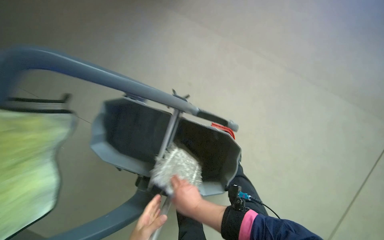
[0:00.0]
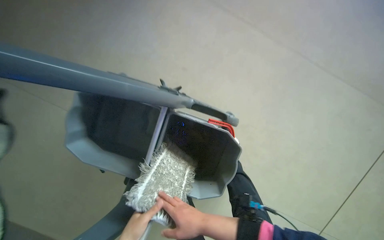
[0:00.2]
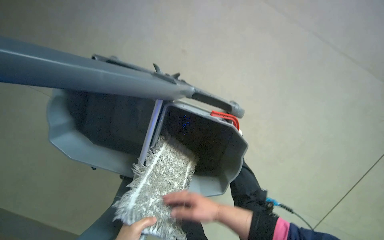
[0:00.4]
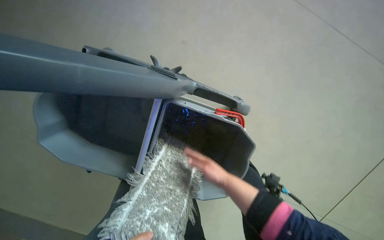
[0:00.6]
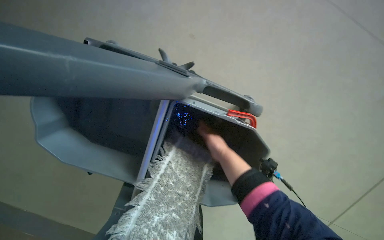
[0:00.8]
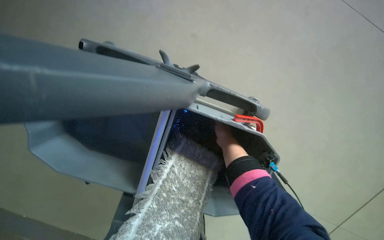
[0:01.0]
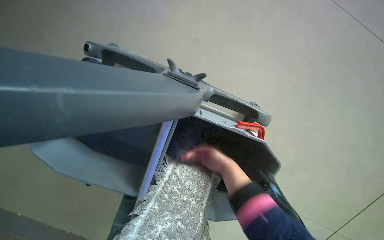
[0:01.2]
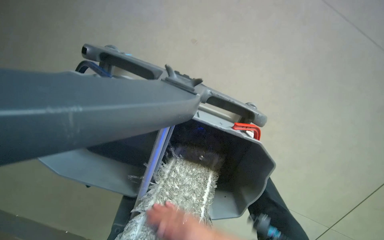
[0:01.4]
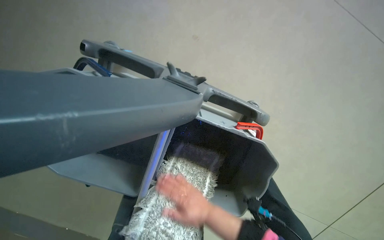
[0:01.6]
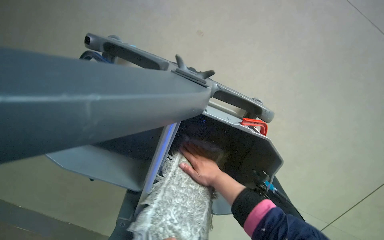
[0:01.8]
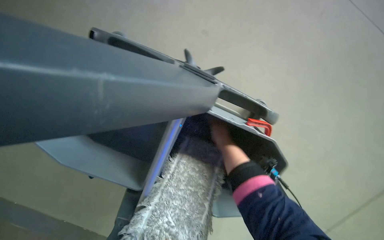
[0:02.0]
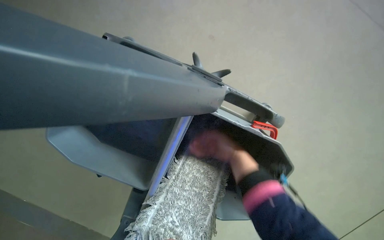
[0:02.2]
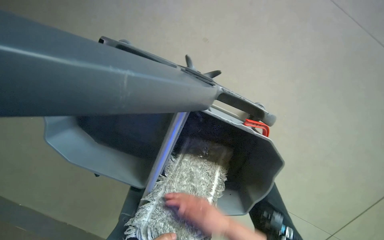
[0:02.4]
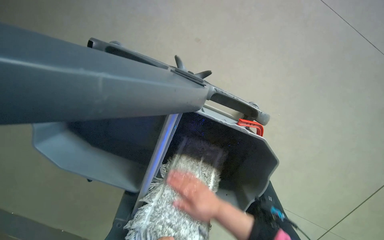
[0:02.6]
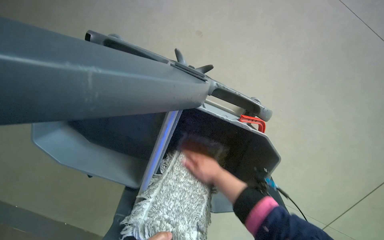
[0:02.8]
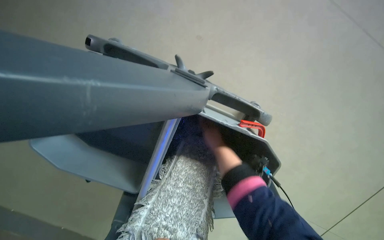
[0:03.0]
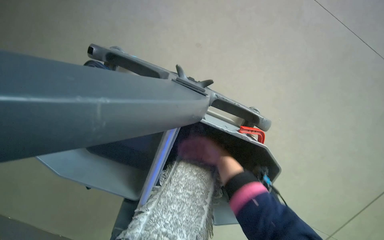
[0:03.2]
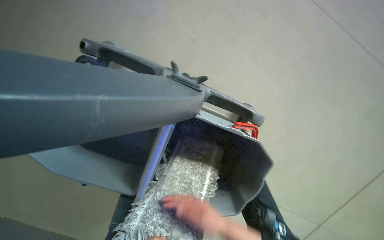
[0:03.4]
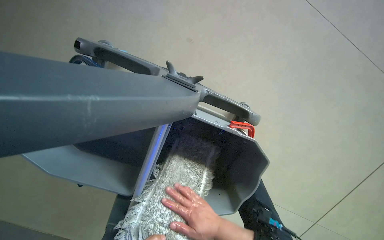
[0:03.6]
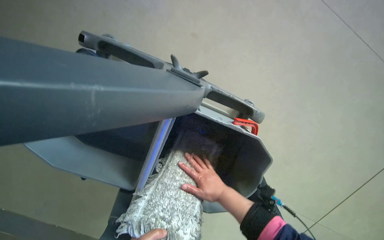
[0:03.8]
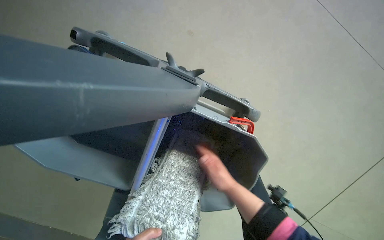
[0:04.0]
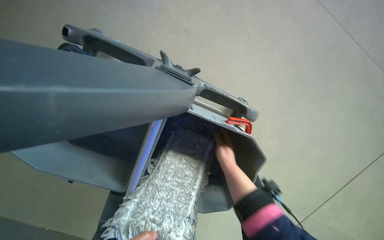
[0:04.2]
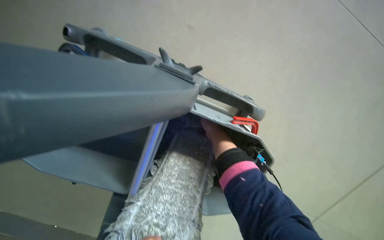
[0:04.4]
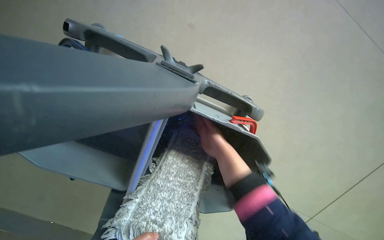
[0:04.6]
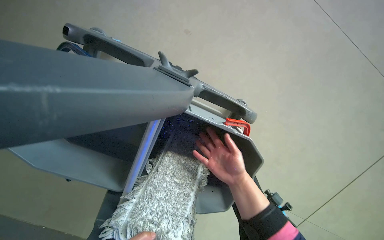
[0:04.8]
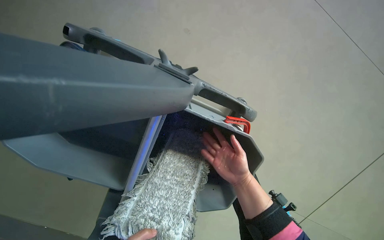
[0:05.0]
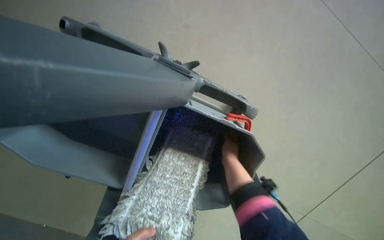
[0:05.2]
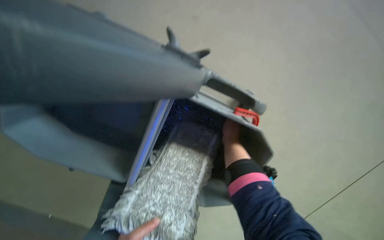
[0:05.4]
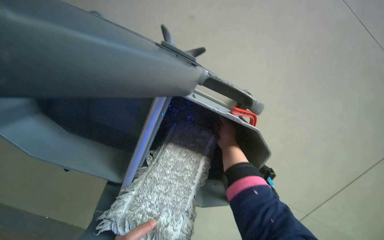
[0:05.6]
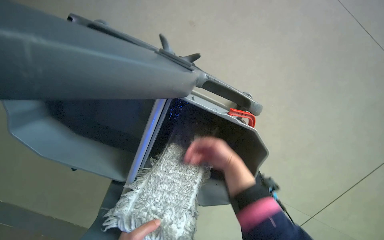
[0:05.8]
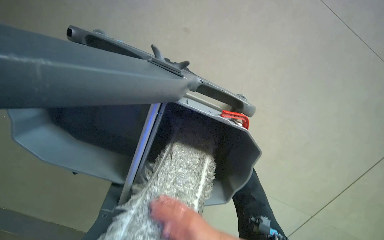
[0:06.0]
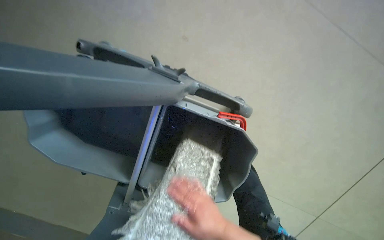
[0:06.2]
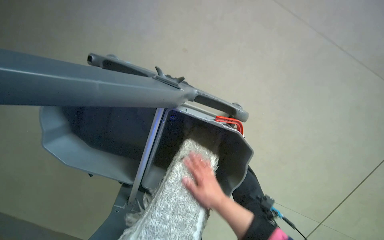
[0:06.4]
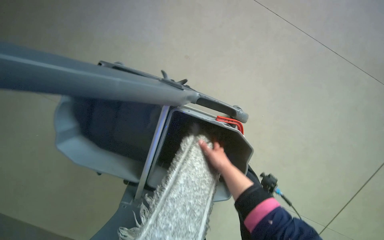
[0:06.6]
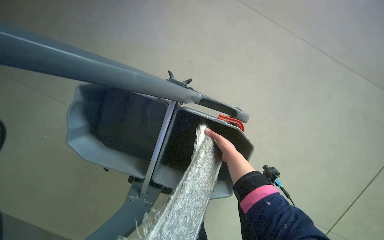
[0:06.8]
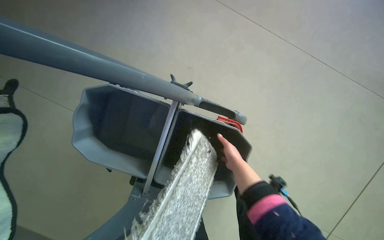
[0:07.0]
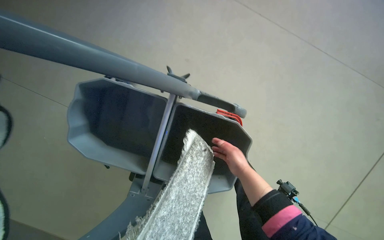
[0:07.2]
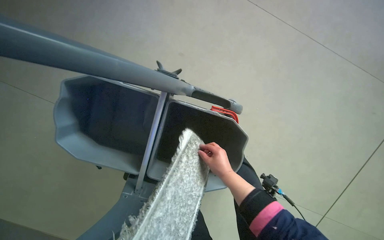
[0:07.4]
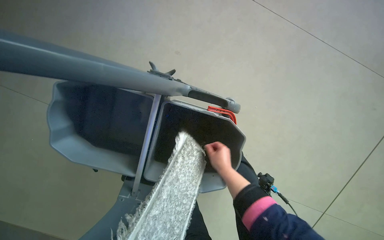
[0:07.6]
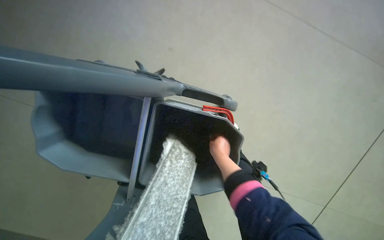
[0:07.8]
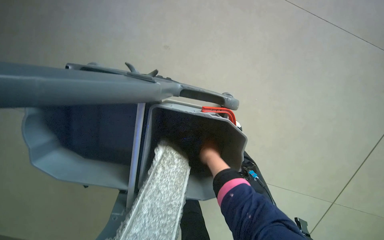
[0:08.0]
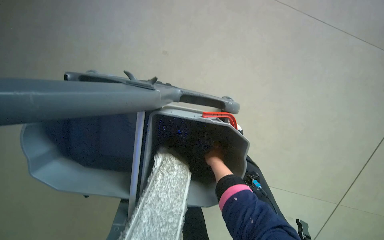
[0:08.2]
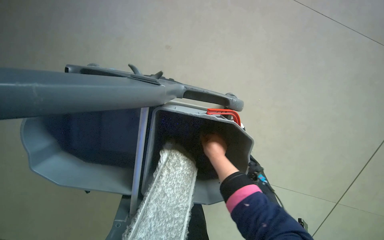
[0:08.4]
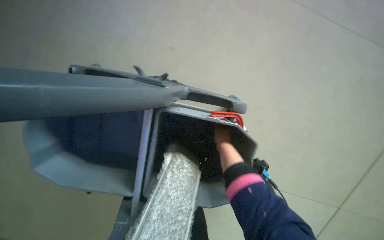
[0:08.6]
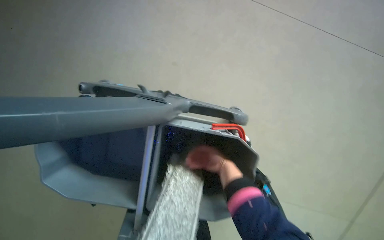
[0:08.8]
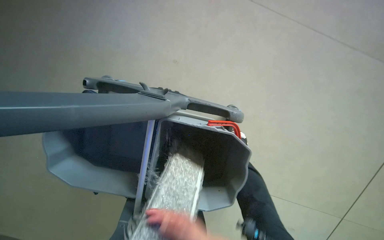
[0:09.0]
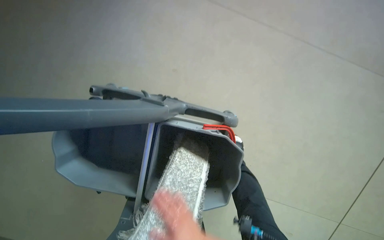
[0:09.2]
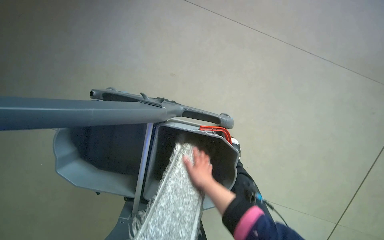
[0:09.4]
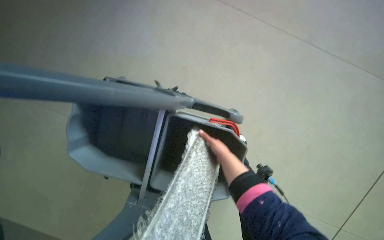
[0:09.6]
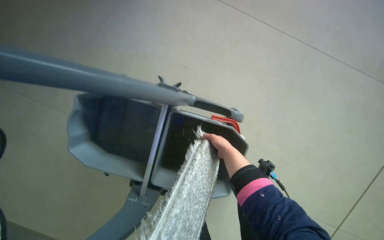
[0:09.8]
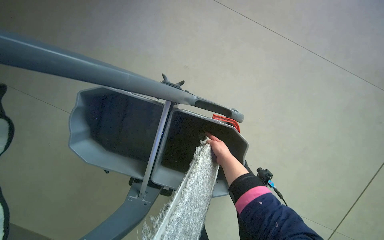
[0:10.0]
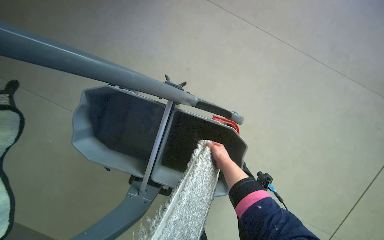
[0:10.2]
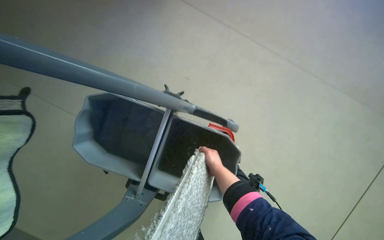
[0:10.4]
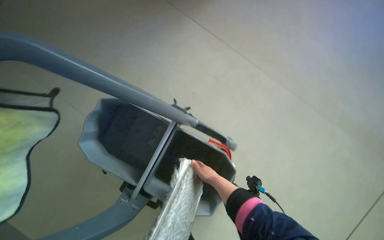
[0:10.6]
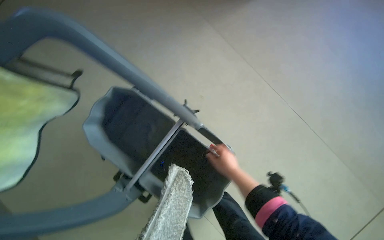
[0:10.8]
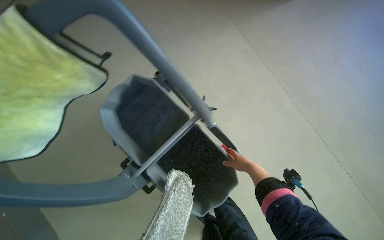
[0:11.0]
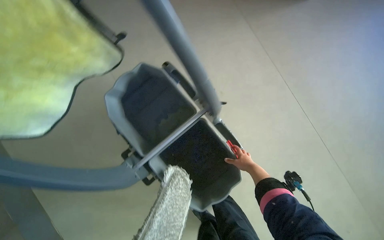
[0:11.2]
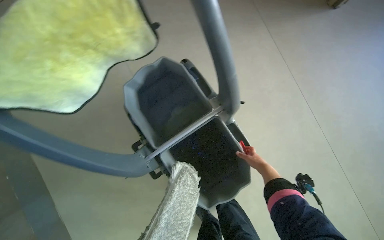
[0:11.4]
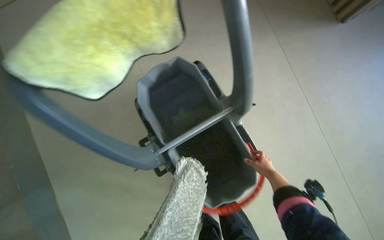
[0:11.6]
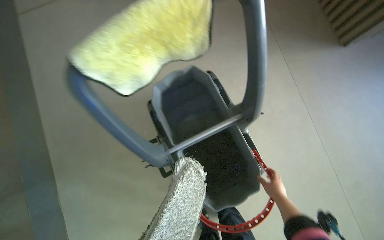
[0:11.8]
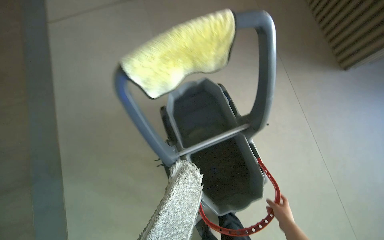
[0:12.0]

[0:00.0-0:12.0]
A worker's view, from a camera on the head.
Job: mopping floor.
The whole recording: Mopping common area floor. The worker mops the floor in the common area, moving around tables and chairs.
0:00.0 to 0:01.6: The view tips downward by roughly 20 degrees. The right hand travels up the picture and back again, some 25 cm each way.
0:01.6 to 0:03.0: The right hand swings nearer and farther, roughly 20 cm each way, with 2 reversals.
0:03.0 to 0:04.4: The right hand goes down the picture and returns, approximately 25 cm each way.
0:04.4 to 0:06.0: The right hand swings up and down the picture, some 20 cm each way, with 2 reversals.
0:07.6 to 0:09.0: The right hand goes some 15 cm nearer to the camera and down the picture.
0:09.0 to 0:10.4: The right hand shifts approximately 20 cm up the picture and farther from the camera.
0:10.4 to 0:12.0: The wearer looks approximately 15 degrees further upward. The scene rotates clockwise by approximately 50 degrees.

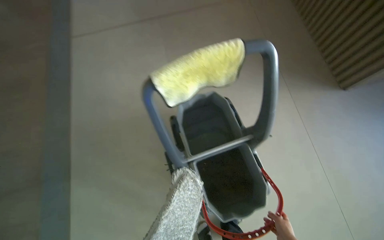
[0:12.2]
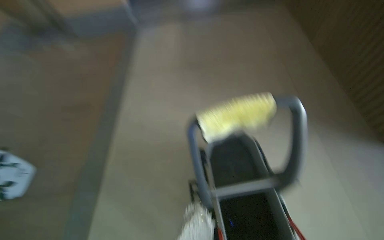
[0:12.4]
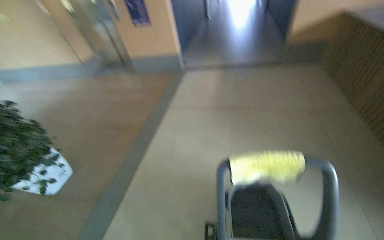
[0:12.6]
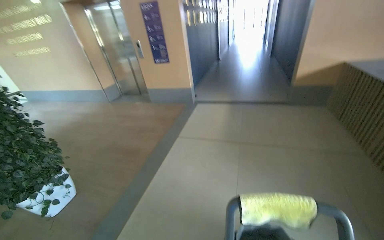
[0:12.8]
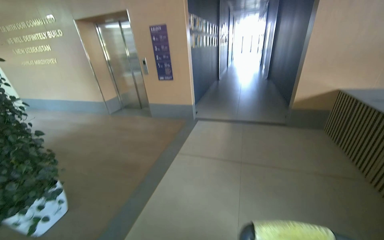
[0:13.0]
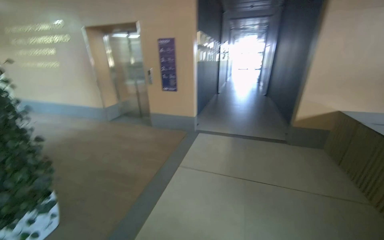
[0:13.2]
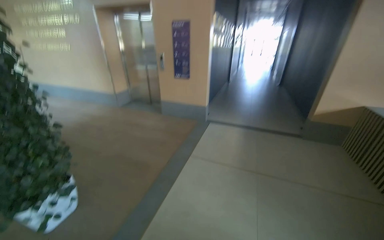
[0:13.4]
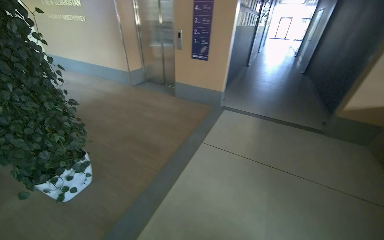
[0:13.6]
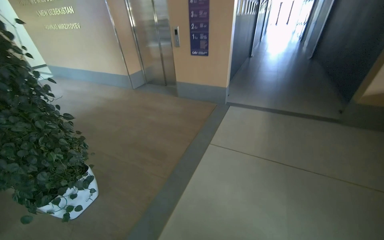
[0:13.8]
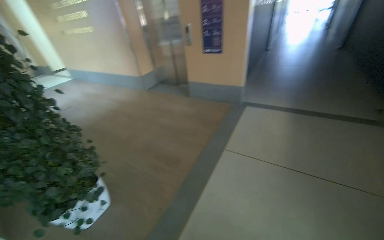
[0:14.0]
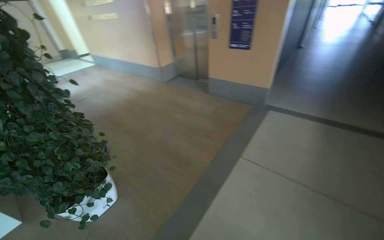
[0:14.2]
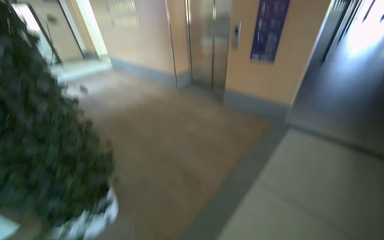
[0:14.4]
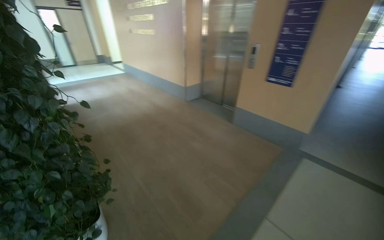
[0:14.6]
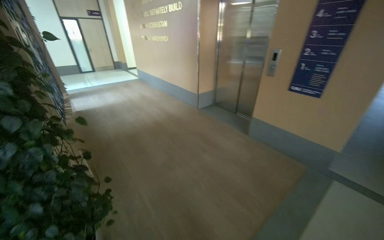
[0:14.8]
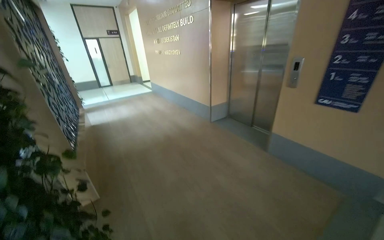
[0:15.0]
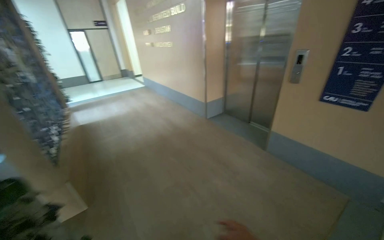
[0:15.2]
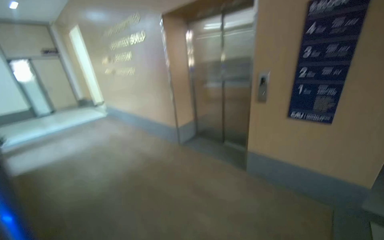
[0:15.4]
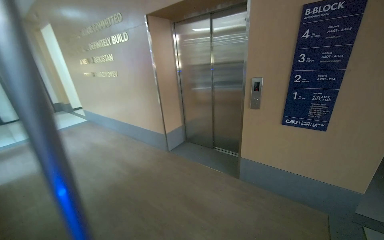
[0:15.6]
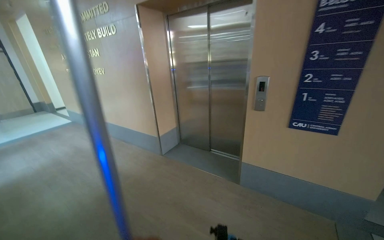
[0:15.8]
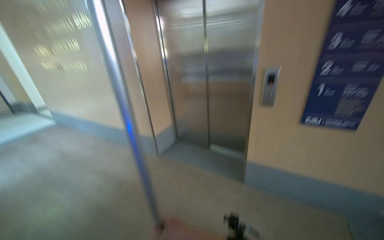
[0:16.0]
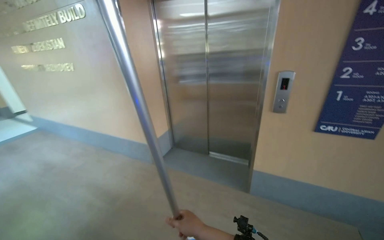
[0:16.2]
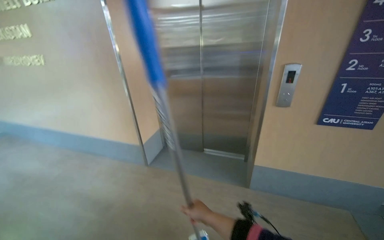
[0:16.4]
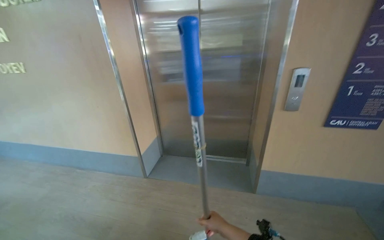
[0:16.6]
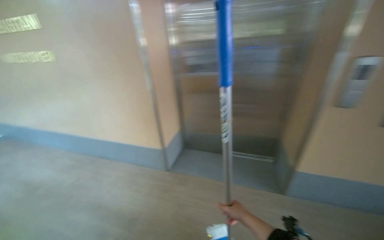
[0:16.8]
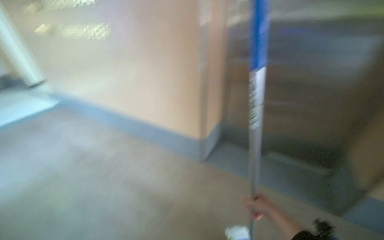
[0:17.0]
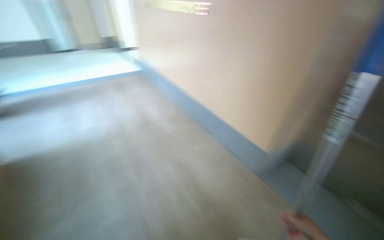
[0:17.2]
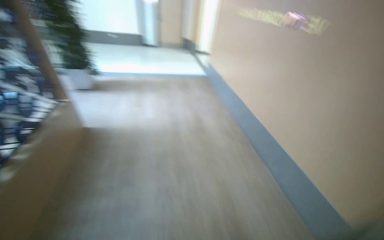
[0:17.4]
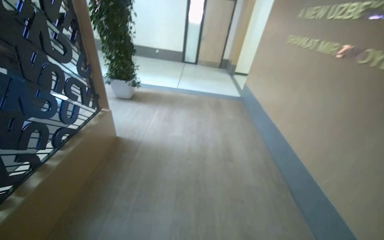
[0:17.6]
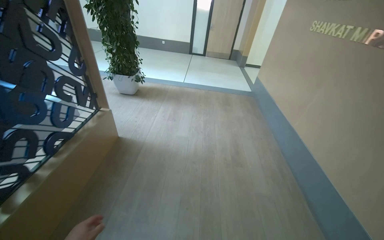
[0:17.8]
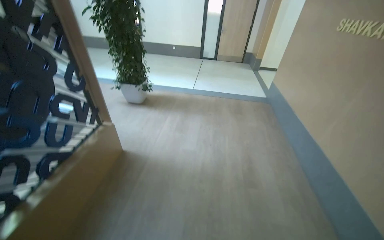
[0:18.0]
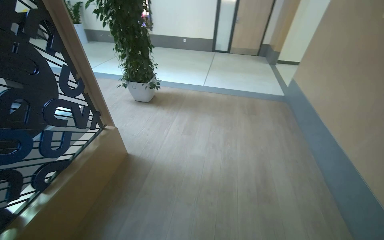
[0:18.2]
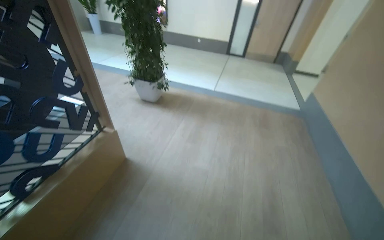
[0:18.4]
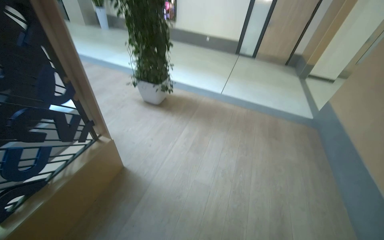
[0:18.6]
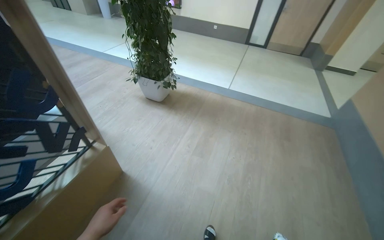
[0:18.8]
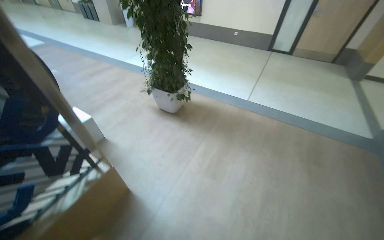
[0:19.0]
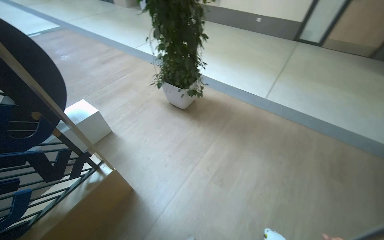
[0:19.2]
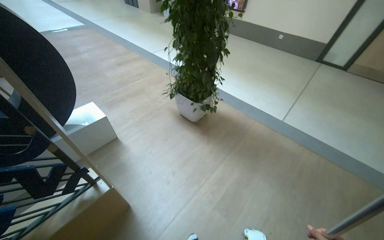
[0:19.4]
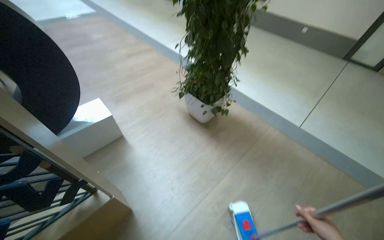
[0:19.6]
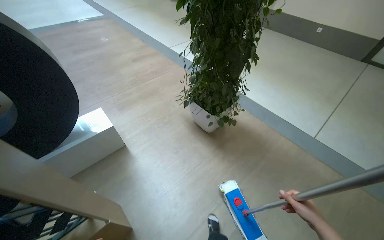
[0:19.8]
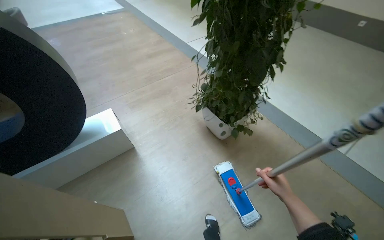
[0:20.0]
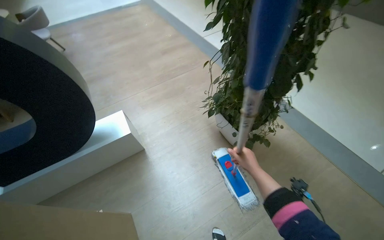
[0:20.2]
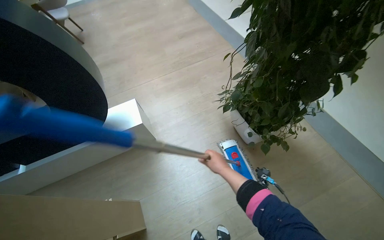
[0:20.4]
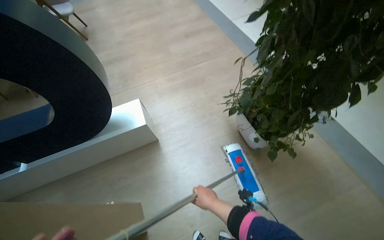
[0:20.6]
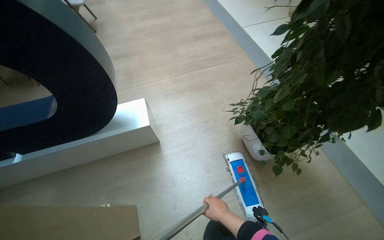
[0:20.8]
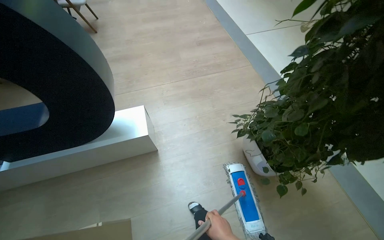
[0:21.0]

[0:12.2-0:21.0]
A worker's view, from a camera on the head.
Job: mopping floor.
The whole recording: Mopping common area floor. The worker mops the floor in the common area, moving around tables and chairs.
0:12.2 to 0:13.6: The camera is carried about 60 cm. The wearer looks approximately 45 degrees further to the left. The wearer looks approximately 35 degrees further upward.
0:13.6 to 0:15.2: The wearer moves some 1.5 m. The wearer looks roughly 30 degrees further to the left.
0:15.2 to 0:16.6: The camera travels approximately 1.5 m. The wearer looks approximately 40 degrees further to the right.
0:18.0 to 0:19.6: The head travels approximately 1.5 m. The wearer looks about 35 degrees further to the left.
0:19.6 to 0:21.0: The camera travels roughly 70 cm. The head rotates roughly 25 degrees to the left.
